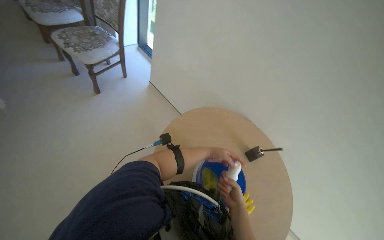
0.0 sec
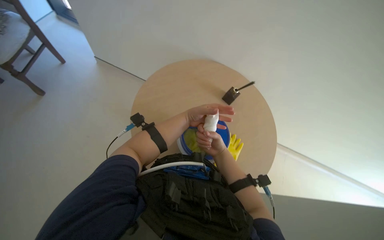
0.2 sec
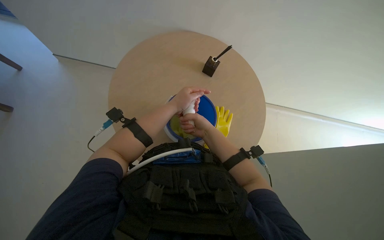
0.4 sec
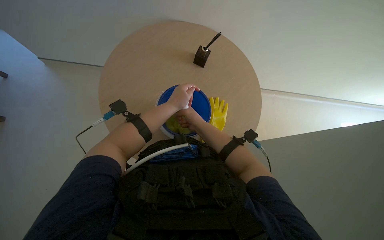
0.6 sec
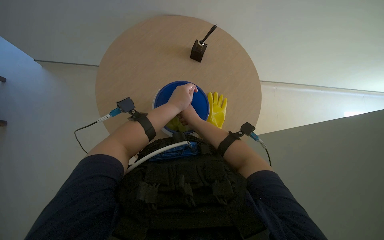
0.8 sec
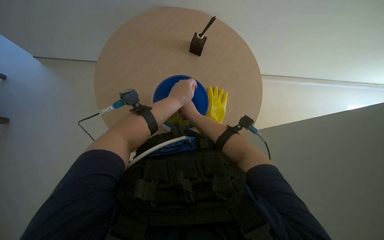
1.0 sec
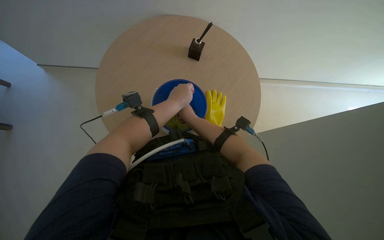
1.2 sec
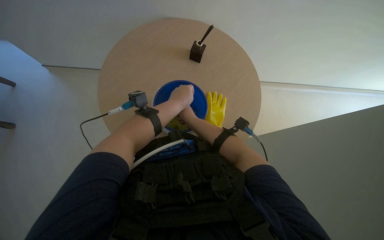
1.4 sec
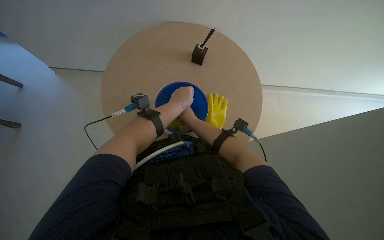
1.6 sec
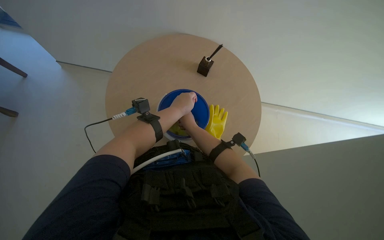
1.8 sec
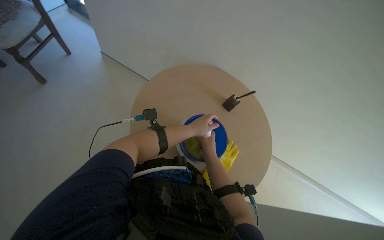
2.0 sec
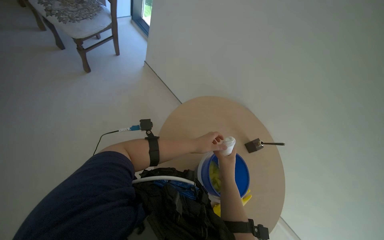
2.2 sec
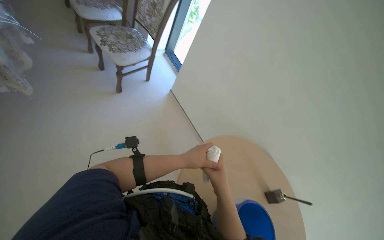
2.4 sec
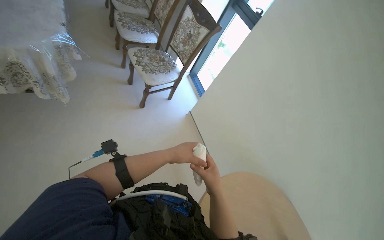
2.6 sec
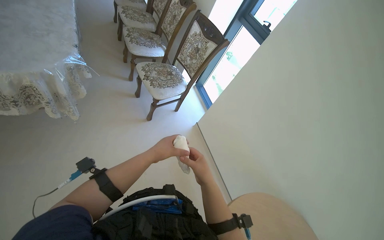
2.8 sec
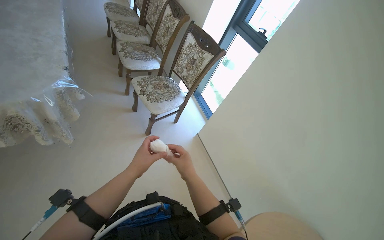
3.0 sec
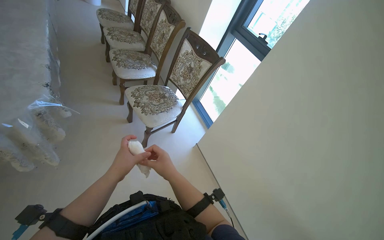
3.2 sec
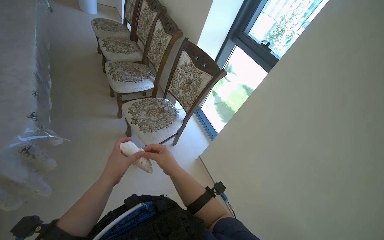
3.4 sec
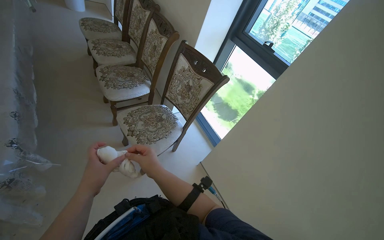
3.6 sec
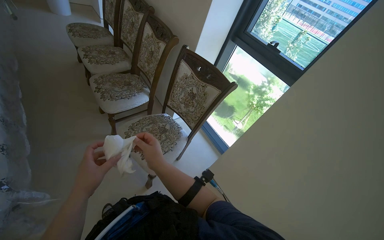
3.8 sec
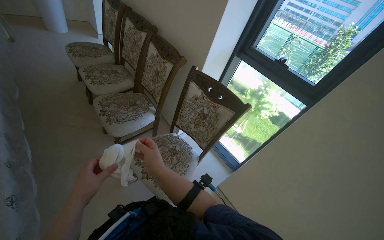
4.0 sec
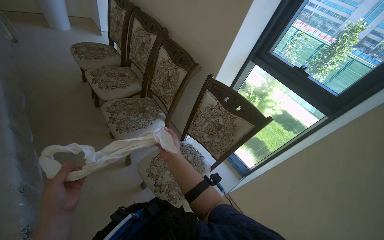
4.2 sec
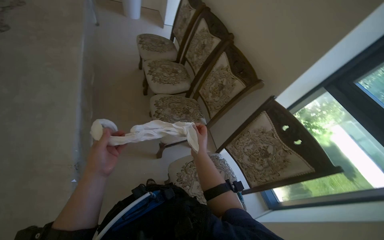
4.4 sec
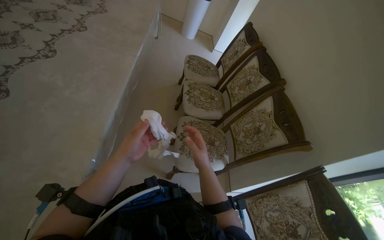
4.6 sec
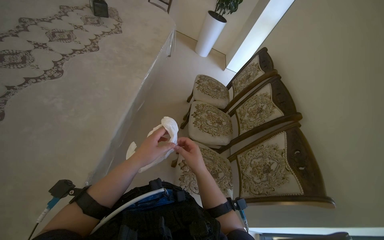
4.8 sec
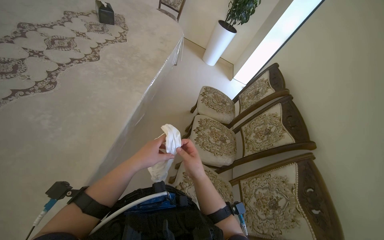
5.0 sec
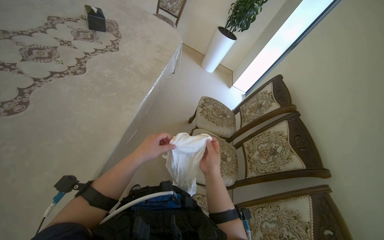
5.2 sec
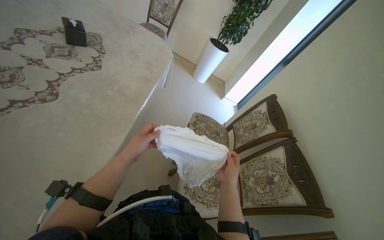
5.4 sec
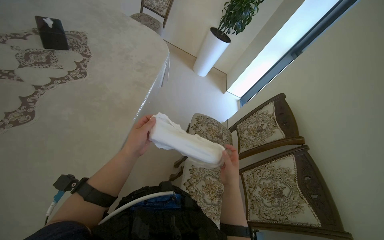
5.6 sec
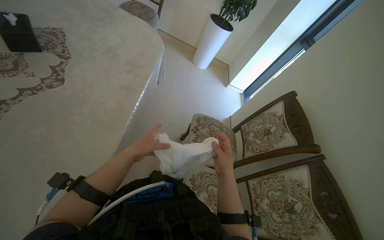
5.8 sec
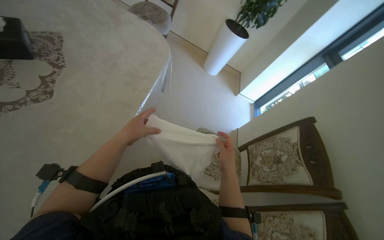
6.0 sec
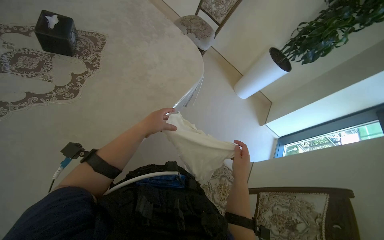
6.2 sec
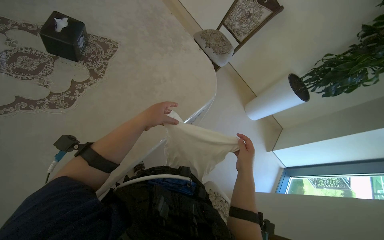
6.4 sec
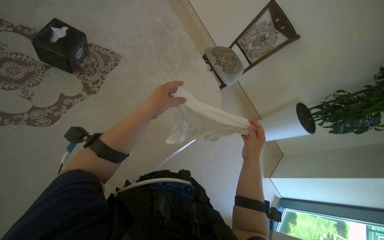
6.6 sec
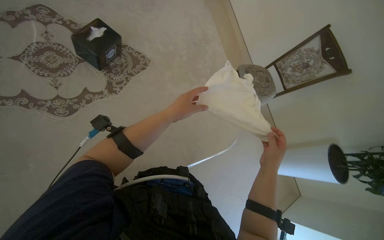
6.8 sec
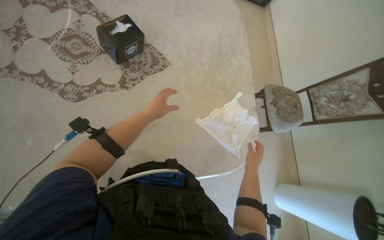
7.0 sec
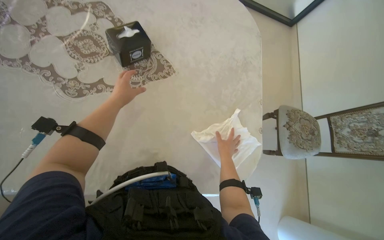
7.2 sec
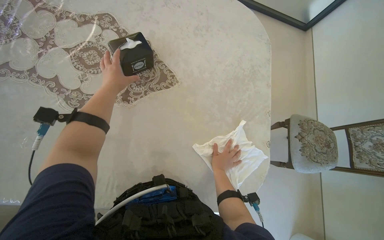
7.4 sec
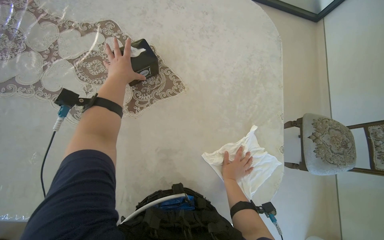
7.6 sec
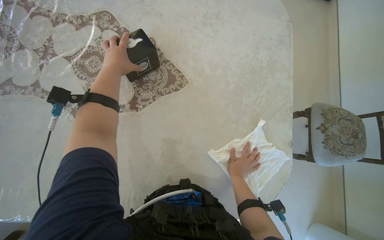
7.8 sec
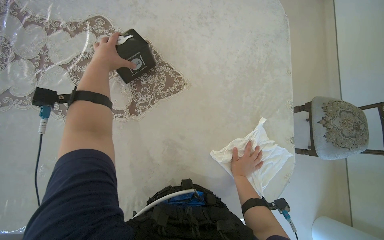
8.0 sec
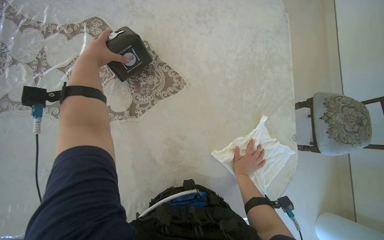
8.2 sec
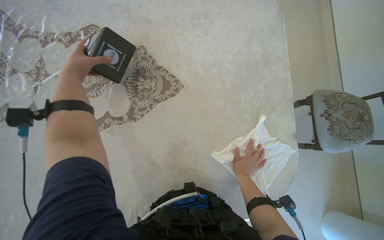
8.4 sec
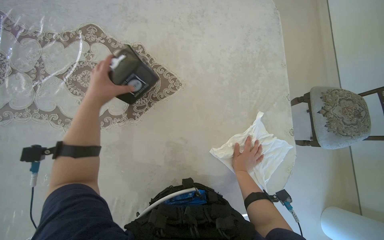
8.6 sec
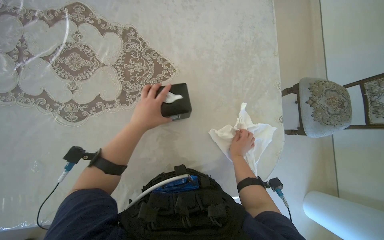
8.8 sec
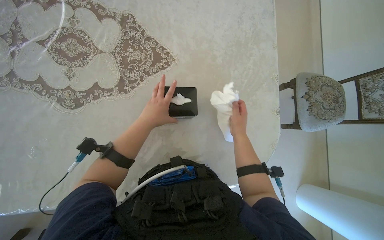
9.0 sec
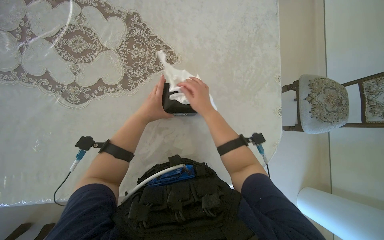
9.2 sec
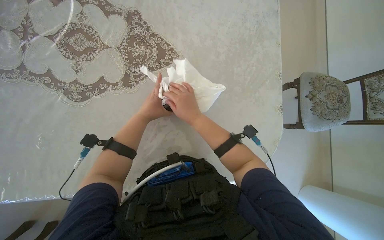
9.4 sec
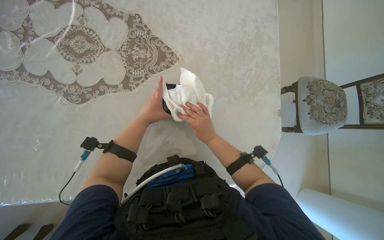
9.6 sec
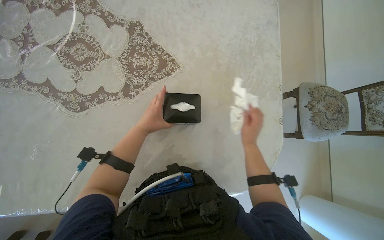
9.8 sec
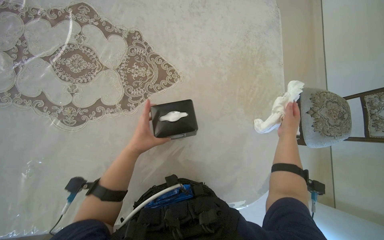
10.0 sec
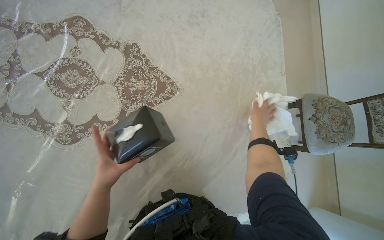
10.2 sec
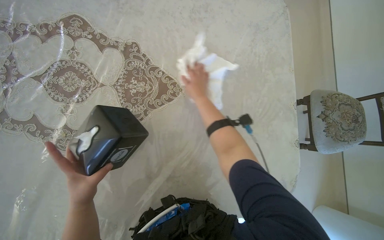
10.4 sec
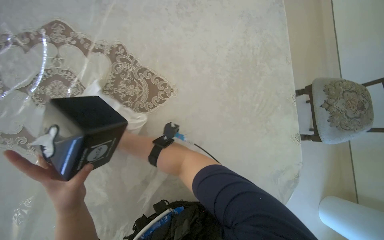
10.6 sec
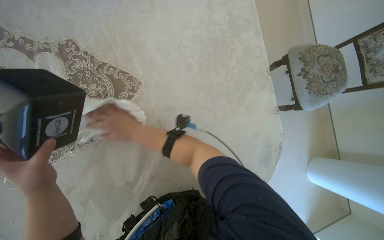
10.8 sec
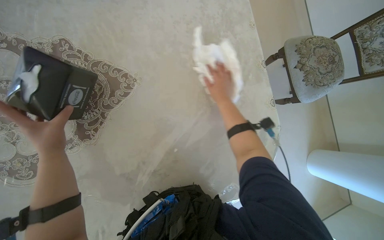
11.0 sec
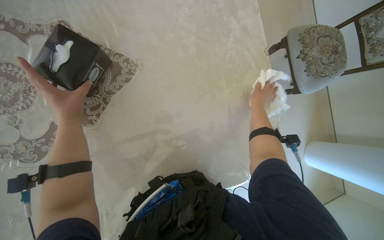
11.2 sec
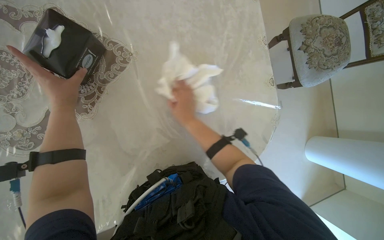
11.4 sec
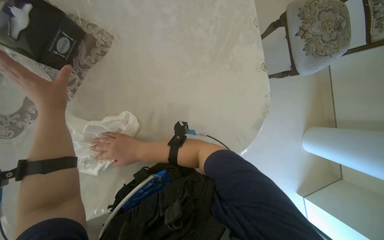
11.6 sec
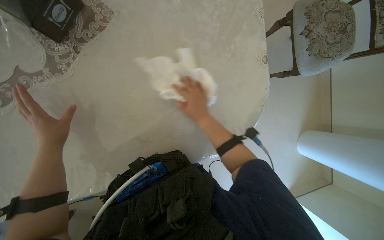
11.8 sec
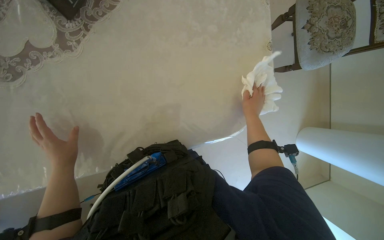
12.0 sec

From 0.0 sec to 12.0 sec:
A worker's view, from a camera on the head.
Job: wiping surfaces.
The whole recording: Wiping table surface. The worker wipes the table surface with a white cloth.
From 0.0 sec to 1.6 sec: The view tilts roughly 30 degrees downward. Everything in view rotates approximately 45 degrees counterclockwise.
From 3.0 sec to 4.4 sec: The head travels approximately 1 m.
From 4.4 sec to 6.0 sec: The wearer moves approximately 1 m. The head turns to the left by roughly 30 degrees.
From 6.0 sec to 7.6 sec: The head travels roughly 70 cm. The wearer looks approximately 80 degrees further to the left. The view tilts about 15 degrees upward.
From 7.6 sec to 9.0 sec: The left hand moves down the picture and to the right, some 25 cm.
From 9.0 sec to 10.4 sec: The right hand moves left and right over about 30 cm, changing direction 2 times, while the left hand moves to the left, approximately 15 cm.
From 10.4 sec to 12.0 sec: The camera pitches downward, by some 15 degrees. The left hand goes up the picture and returns, some 20 cm each way. The right hand moves left and right over approximately 50 cm, changing direction 3 times.

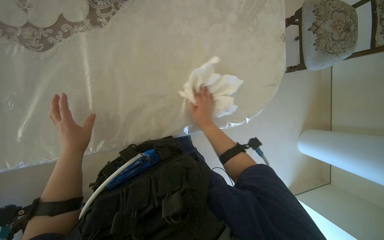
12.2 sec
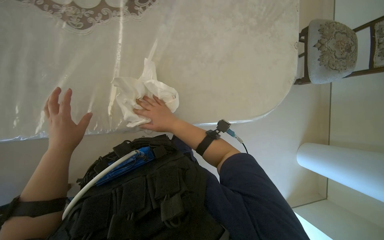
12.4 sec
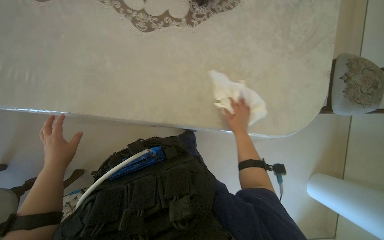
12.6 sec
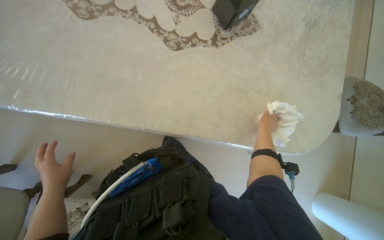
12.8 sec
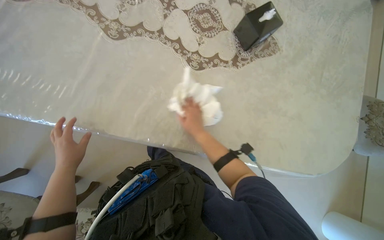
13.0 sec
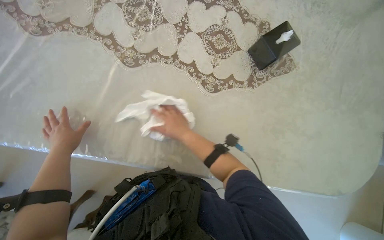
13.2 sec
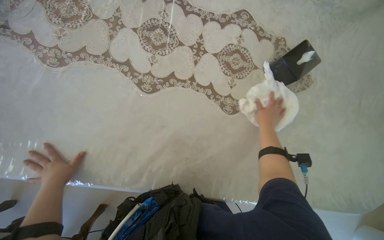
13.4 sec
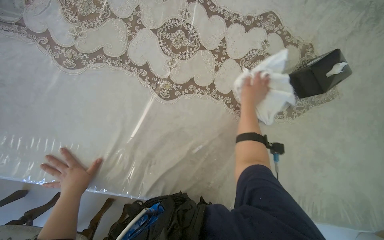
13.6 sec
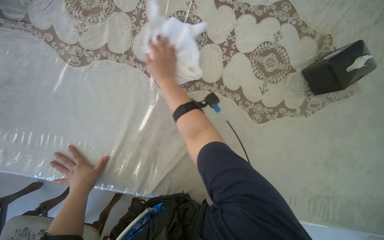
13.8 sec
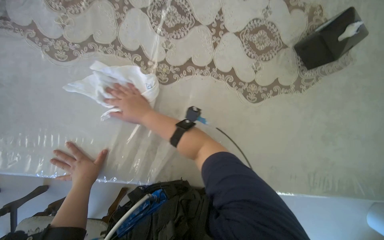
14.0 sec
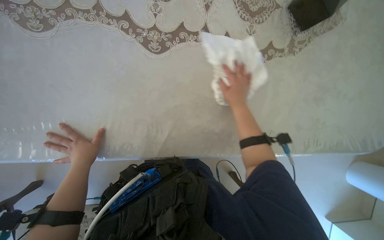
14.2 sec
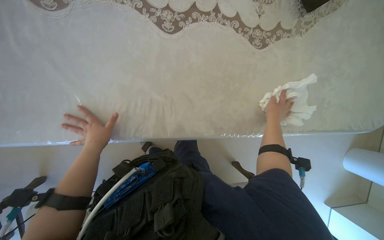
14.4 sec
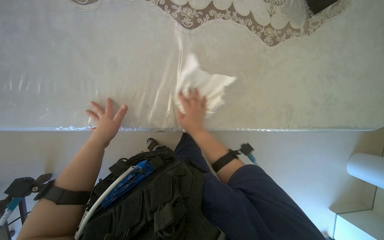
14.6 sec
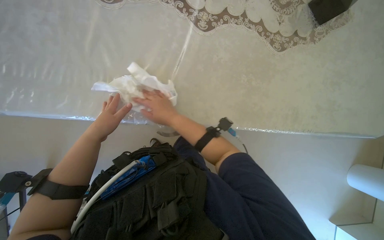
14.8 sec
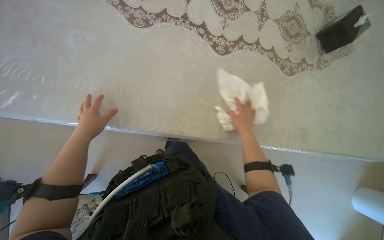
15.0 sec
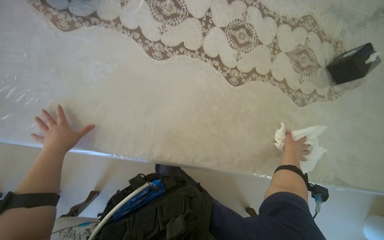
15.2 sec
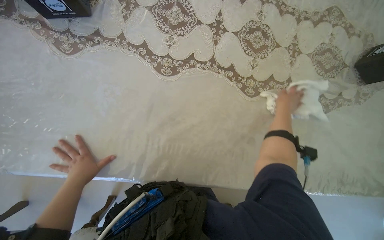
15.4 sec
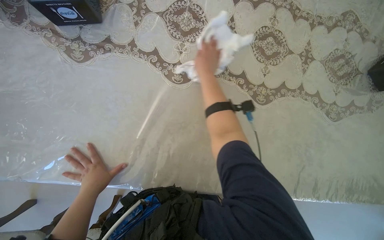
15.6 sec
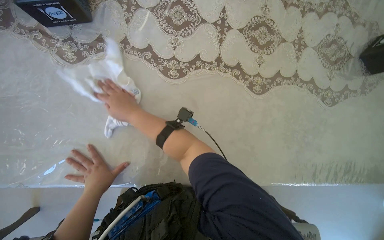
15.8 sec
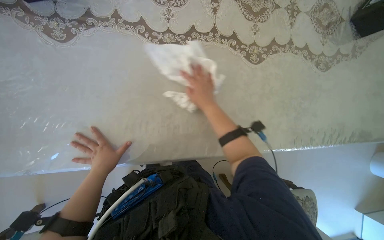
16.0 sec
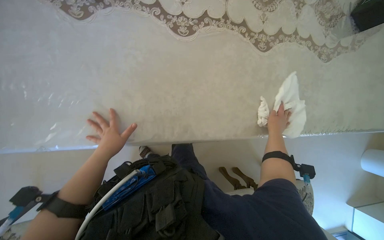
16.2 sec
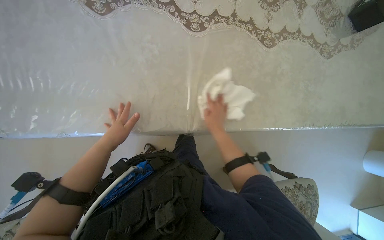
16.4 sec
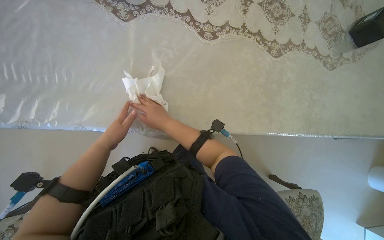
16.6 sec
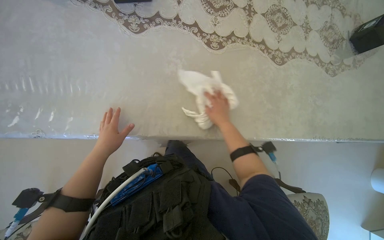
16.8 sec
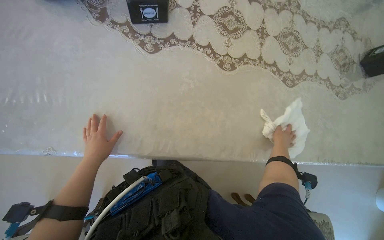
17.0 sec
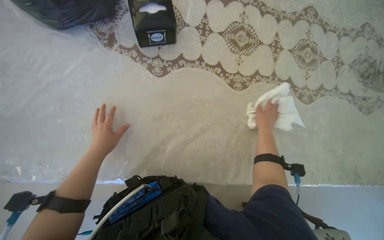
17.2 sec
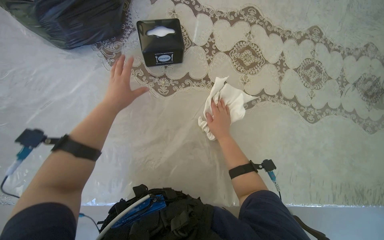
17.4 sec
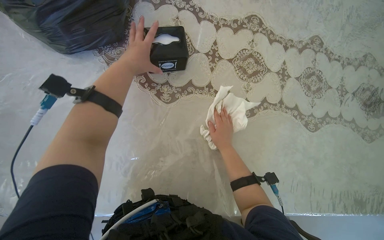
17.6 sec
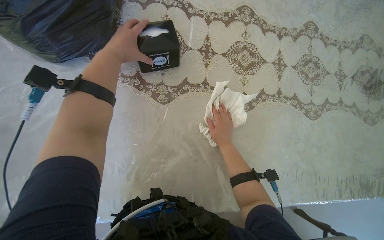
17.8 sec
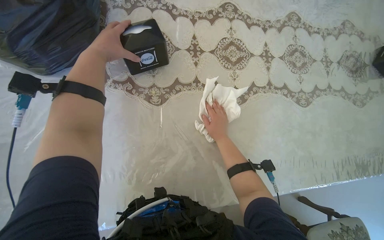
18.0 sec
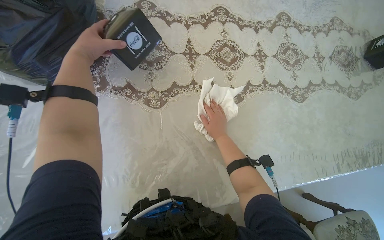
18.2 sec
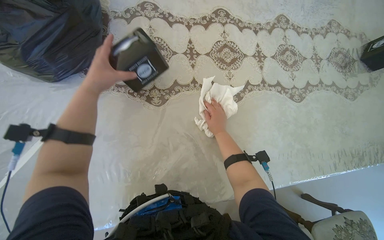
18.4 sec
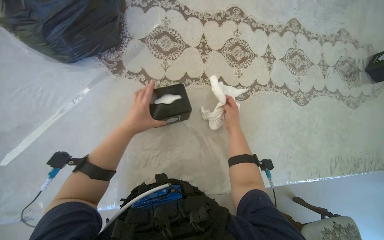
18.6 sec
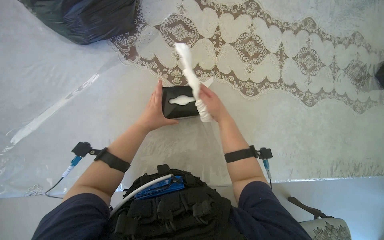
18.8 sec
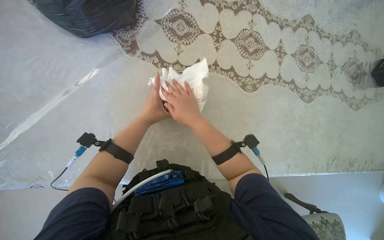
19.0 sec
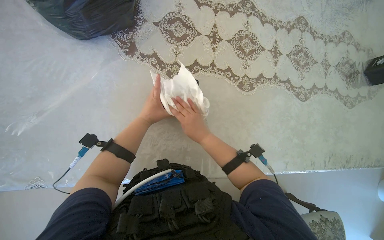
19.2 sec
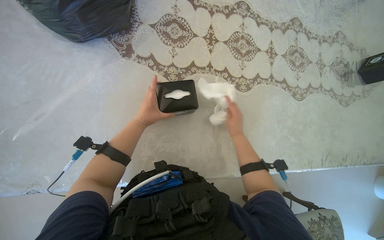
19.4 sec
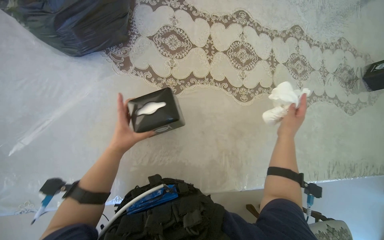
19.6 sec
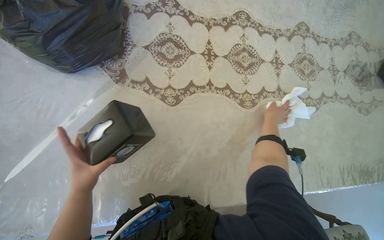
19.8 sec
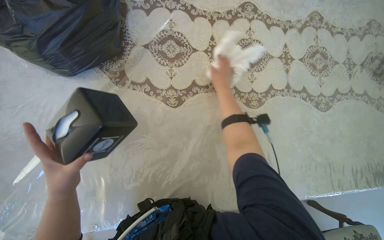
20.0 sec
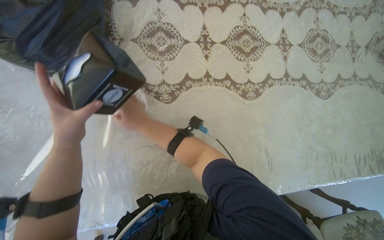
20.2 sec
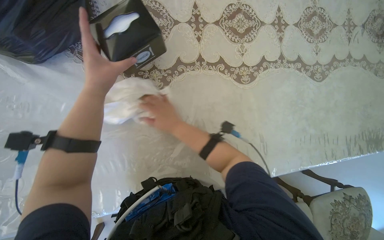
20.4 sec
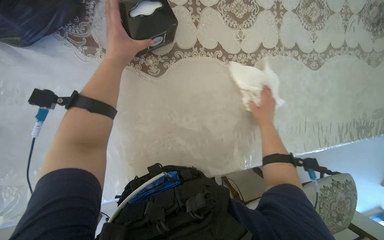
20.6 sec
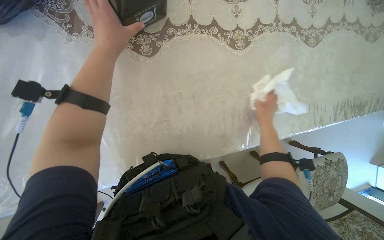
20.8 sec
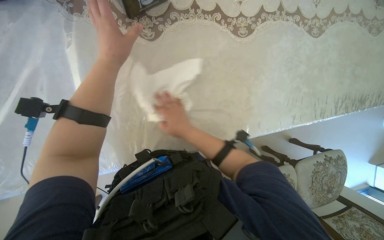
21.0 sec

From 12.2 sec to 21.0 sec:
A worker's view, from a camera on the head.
Job: wiping surfaces.
The whole recording: Wiping table surface. The worker wipes the table surface with a white cloth.
From 12.2 sec to 13.6 sec: The head travels approximately 60 cm. The view tips upward by approximately 10 degrees.
From 13.6 sec to 15.2 sec: The right hand swings left and right, roughly 50 cm each way, with 3 reversals.
From 16.6 sec to 18.0 sec: The left hand travels up the picture by approximately 50 cm.
From 18.0 sec to 19.6 sec: The left hand is displaced down the picture by approximately 30 cm, while the right hand is displaced to the right by some 10 cm.
From 19.6 sec to 21.0 sec: The view tips downward by approximately 15 degrees. The left hand goes about 15 cm up the picture. The right hand swings left and right, roughly 50 cm each way, with 2 reversals.
